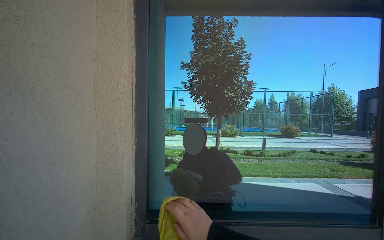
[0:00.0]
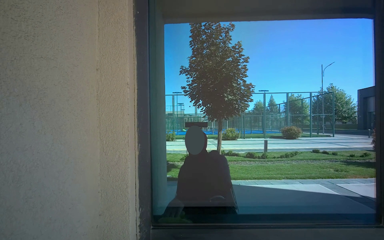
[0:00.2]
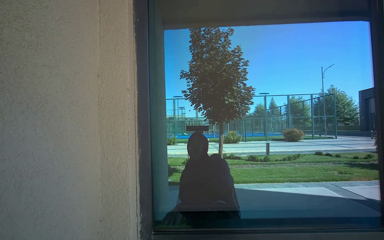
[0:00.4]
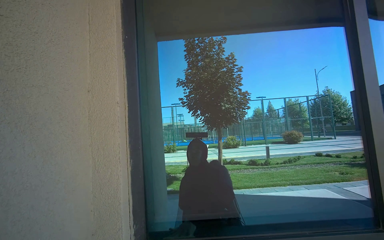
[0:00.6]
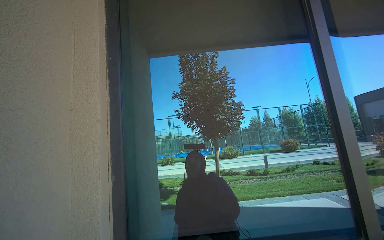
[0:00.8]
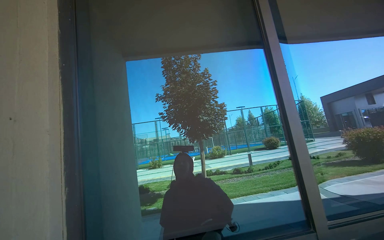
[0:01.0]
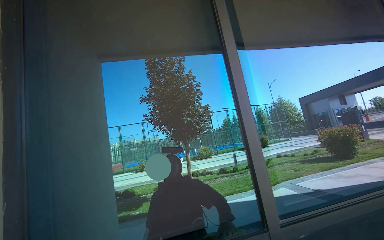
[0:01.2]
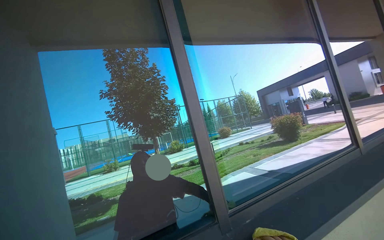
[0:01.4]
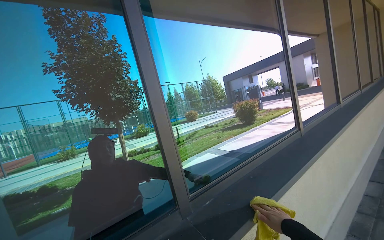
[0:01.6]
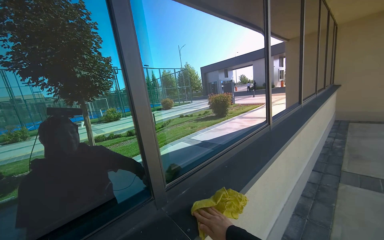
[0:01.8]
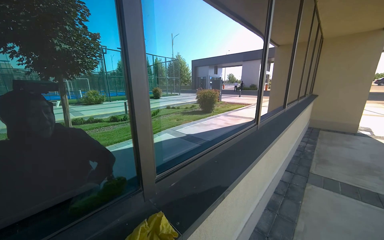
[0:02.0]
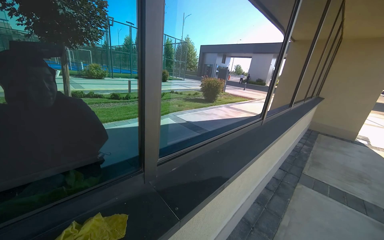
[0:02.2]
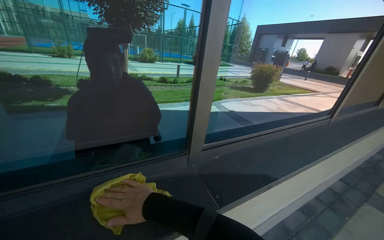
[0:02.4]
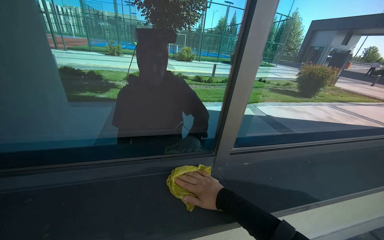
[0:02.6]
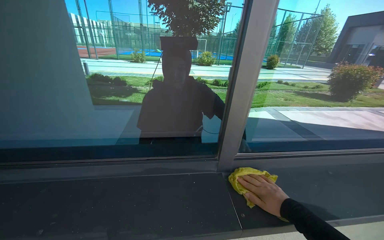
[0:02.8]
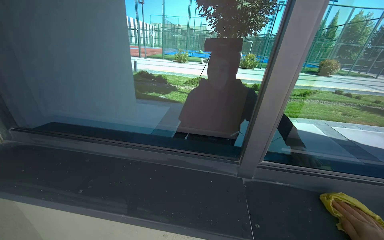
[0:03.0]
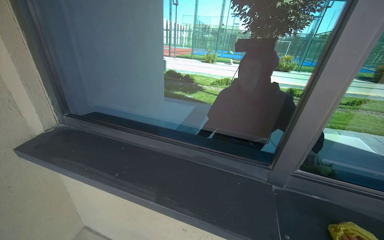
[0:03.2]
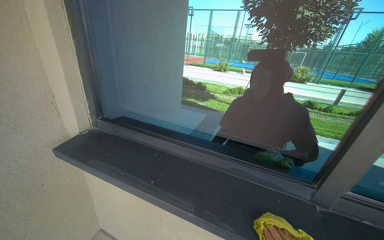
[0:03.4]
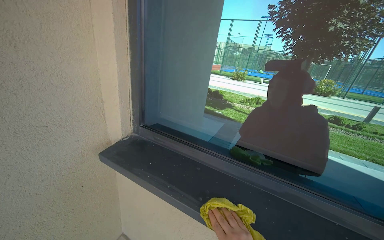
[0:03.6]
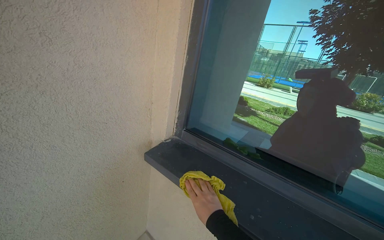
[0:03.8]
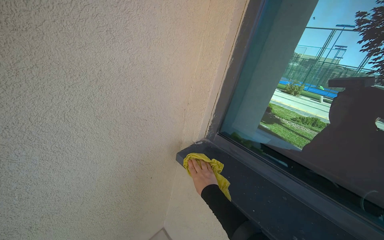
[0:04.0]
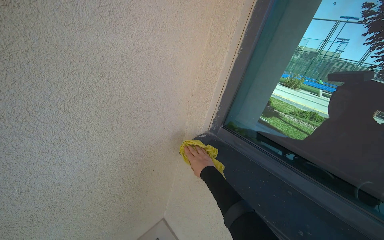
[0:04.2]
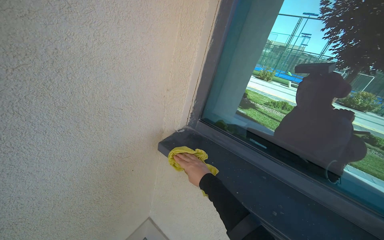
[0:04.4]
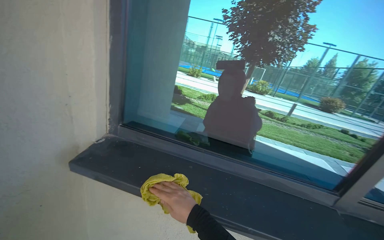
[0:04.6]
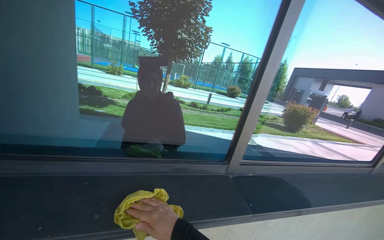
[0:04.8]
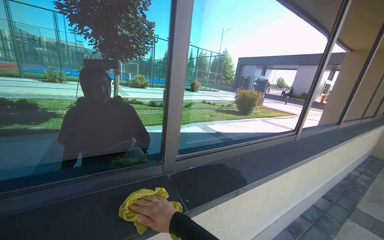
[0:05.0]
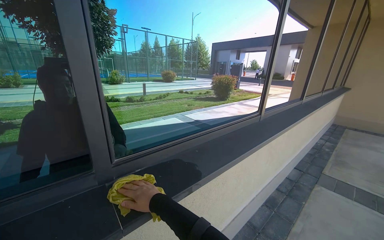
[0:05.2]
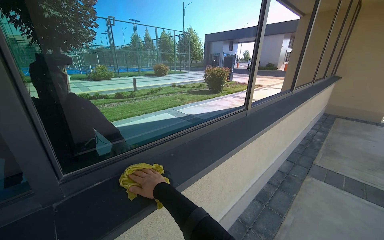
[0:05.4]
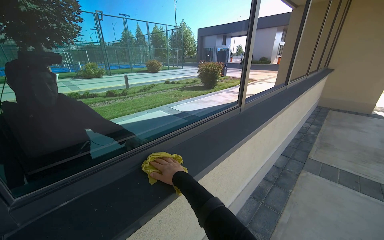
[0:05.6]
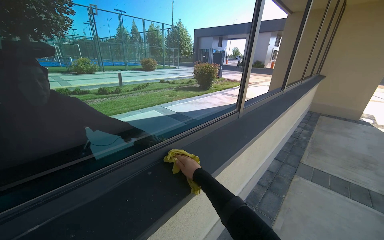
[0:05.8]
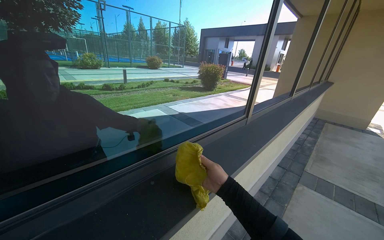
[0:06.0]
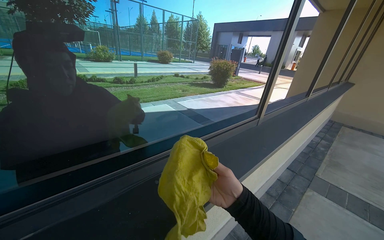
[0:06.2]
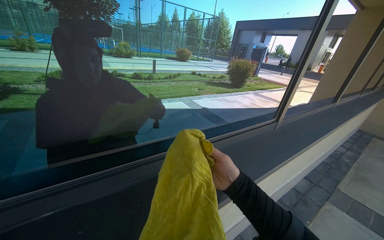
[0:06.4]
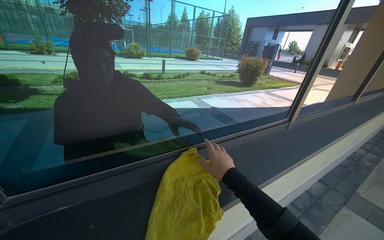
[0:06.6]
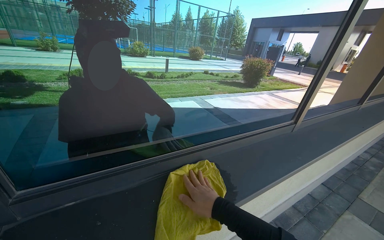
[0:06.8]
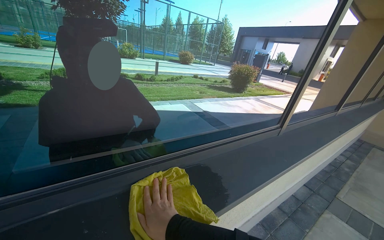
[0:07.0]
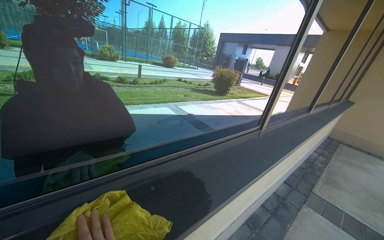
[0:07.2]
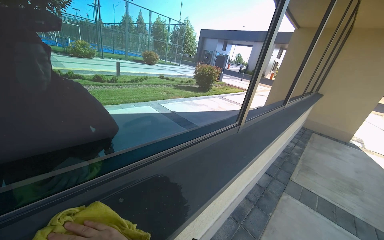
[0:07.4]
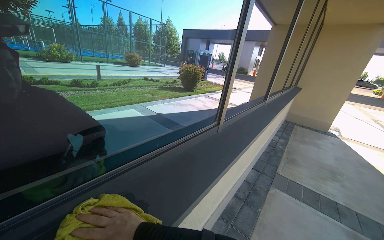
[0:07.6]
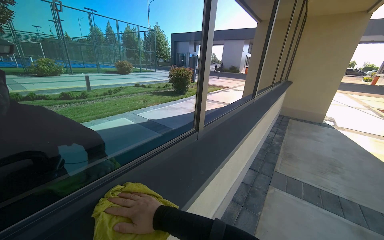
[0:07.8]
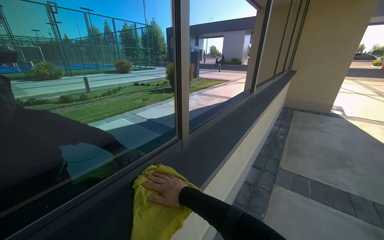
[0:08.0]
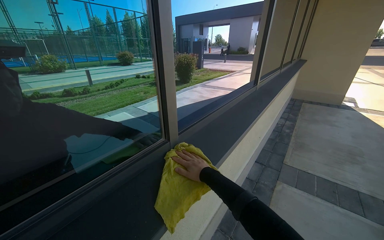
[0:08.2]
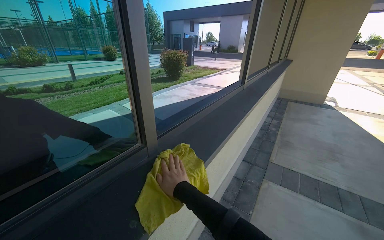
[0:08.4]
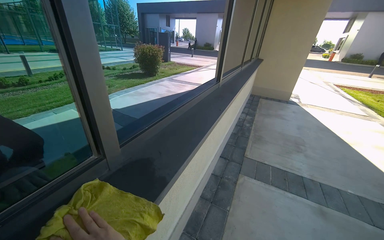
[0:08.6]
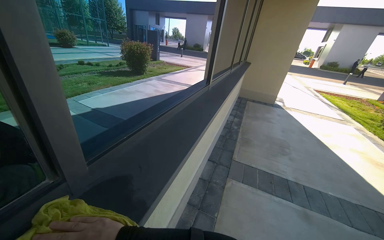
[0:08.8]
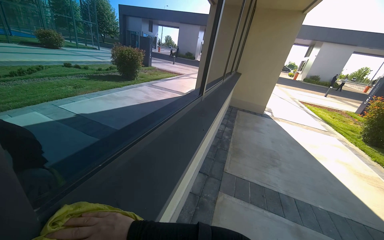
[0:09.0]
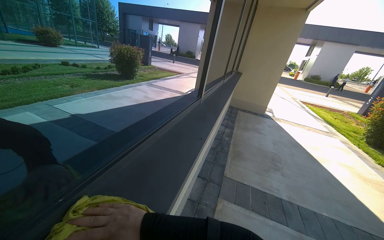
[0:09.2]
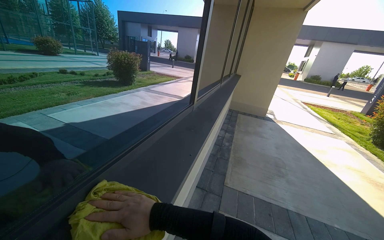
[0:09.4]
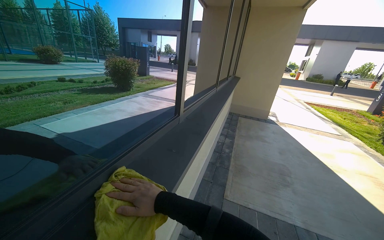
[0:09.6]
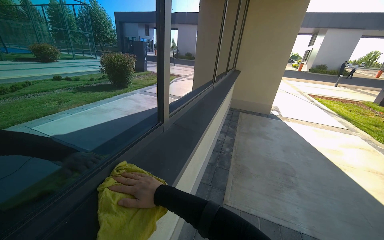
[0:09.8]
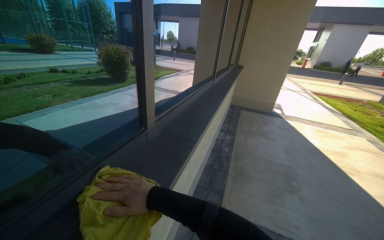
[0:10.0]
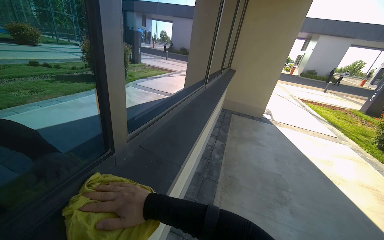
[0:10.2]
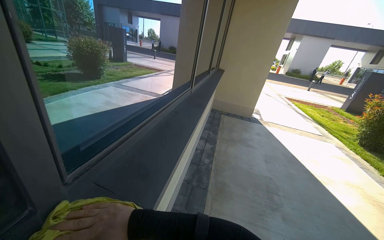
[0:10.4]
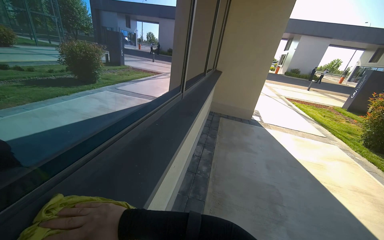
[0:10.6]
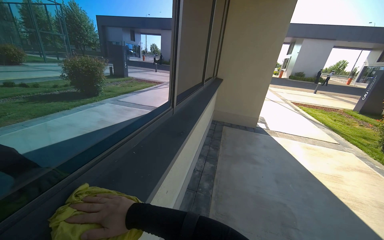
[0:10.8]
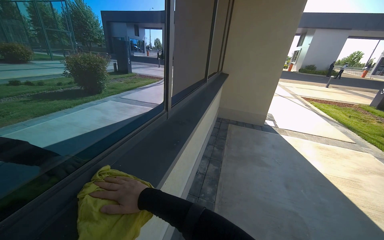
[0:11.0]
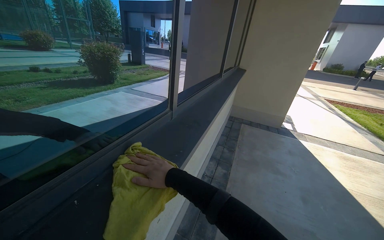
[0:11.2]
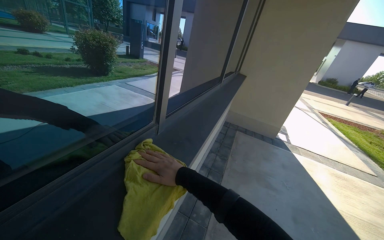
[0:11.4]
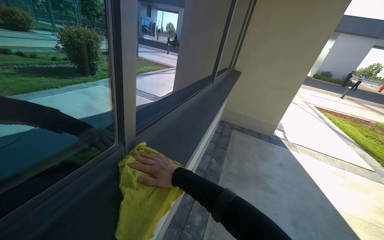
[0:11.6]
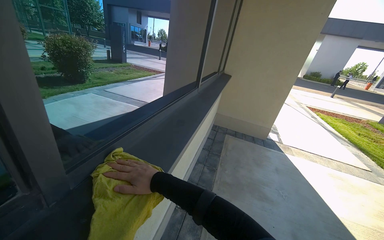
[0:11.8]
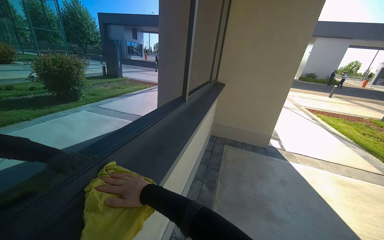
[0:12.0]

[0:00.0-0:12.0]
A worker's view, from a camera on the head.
Job: wiping surfaces.
The whole recording: Wiping window frame. The worker wipes the inside of the opened window frames with a yellow cloth.
0:00.0 to 0:01.6: The wearer moves roughly 50 cm. The wearer looks about 35 degrees further to the right.
0:01.6 to 0:03.0: The head turns to the left by some 50 degrees. The view tips downward by roughly 15 degrees.
0:03.0 to 0:04.4: The camera is carried to the left, some 50 cm. The head turns to the left by roughly 30 degrees.
0:04.4 to 0:06.0: The camera travels some 90 cm. The wearer looks some 80 degrees further to the right.
0:07.6 to 0:09.0: The camera is carried about 70 cm. The view pans to the right by roughly 20 degrees.
0:09.0 to 0:10.4: The head travels some 1 m.
0:10.4 to 0:12.0: The camera is carried about 1.5 m.

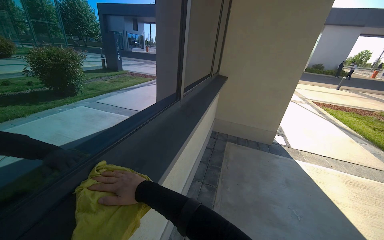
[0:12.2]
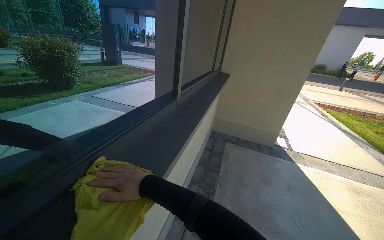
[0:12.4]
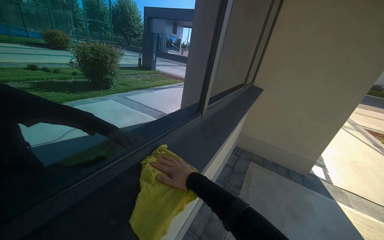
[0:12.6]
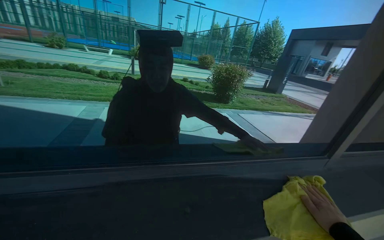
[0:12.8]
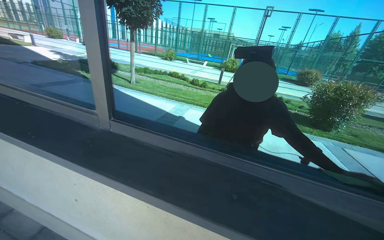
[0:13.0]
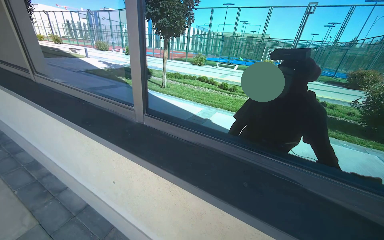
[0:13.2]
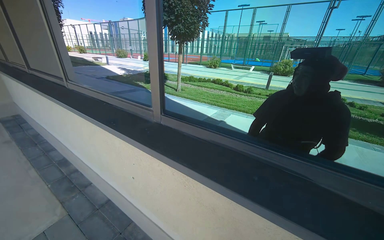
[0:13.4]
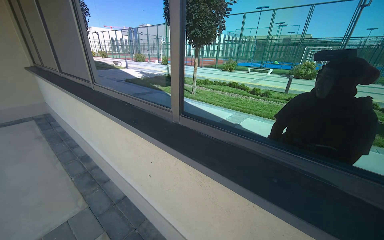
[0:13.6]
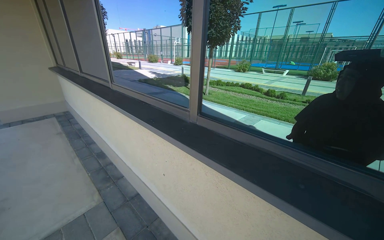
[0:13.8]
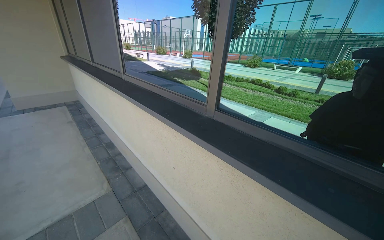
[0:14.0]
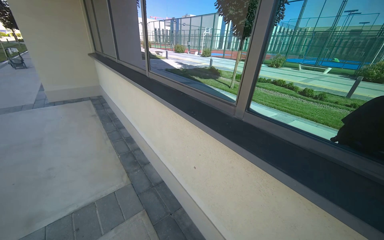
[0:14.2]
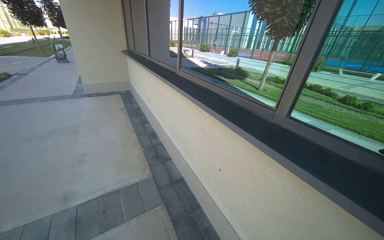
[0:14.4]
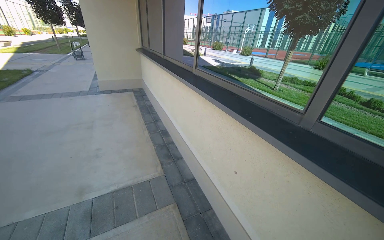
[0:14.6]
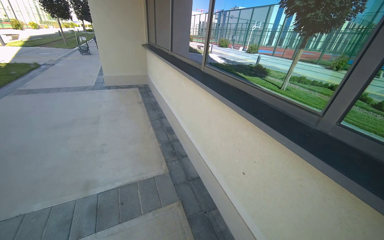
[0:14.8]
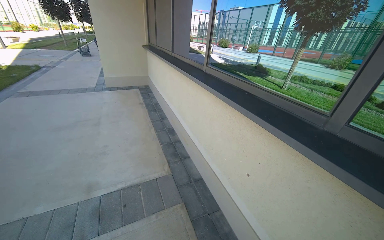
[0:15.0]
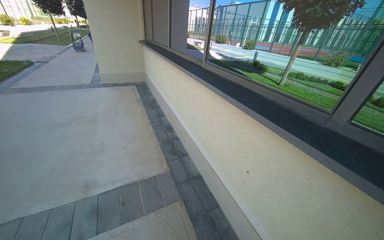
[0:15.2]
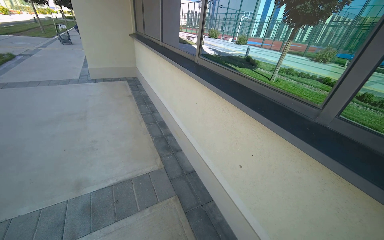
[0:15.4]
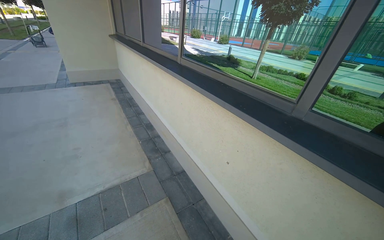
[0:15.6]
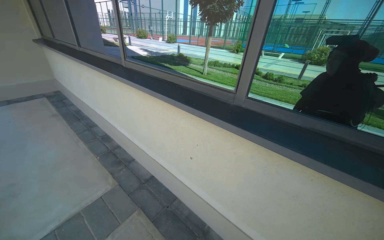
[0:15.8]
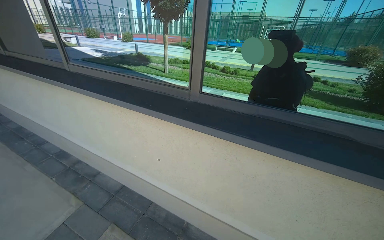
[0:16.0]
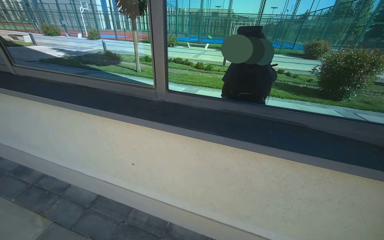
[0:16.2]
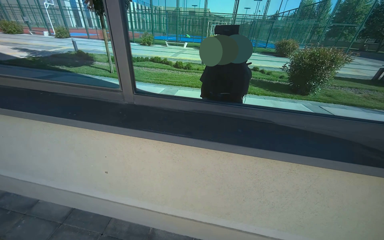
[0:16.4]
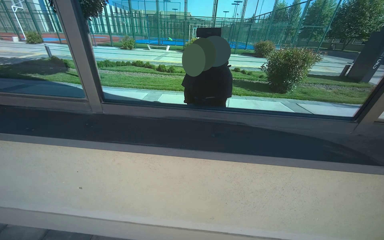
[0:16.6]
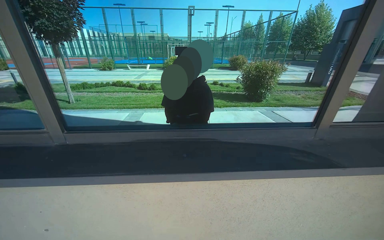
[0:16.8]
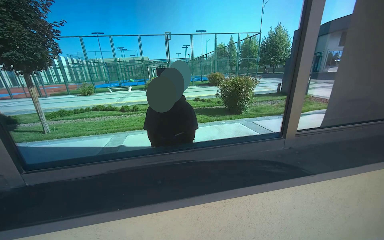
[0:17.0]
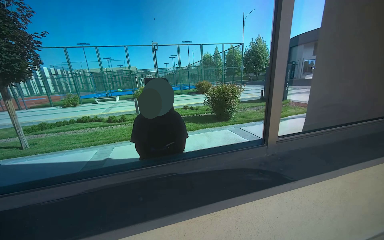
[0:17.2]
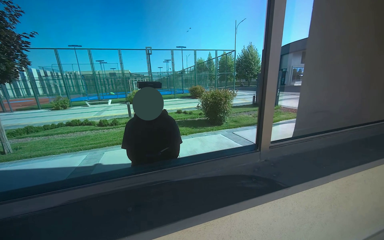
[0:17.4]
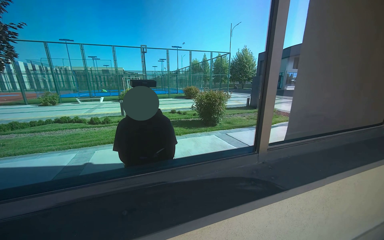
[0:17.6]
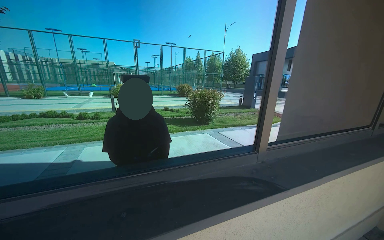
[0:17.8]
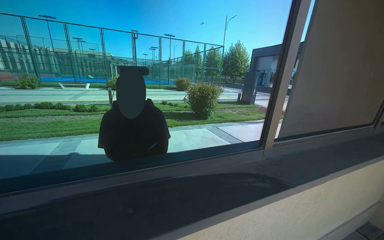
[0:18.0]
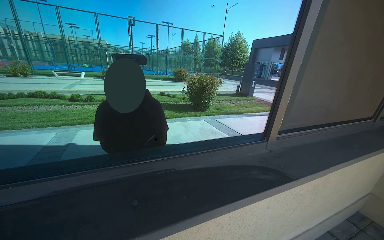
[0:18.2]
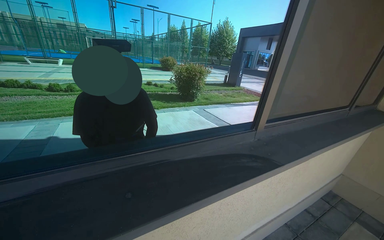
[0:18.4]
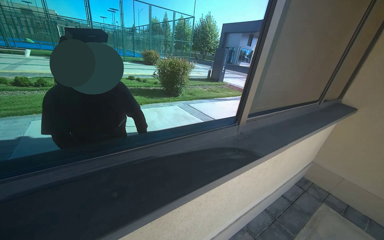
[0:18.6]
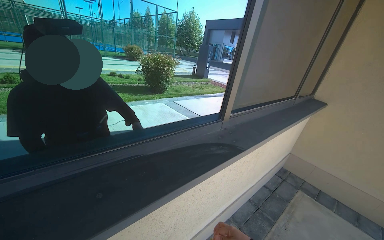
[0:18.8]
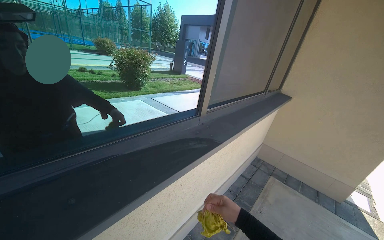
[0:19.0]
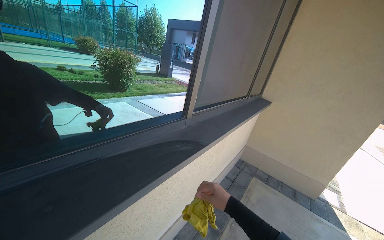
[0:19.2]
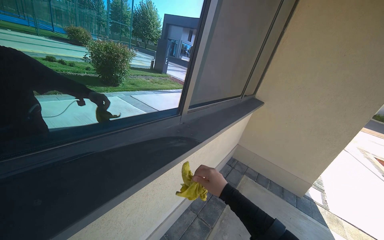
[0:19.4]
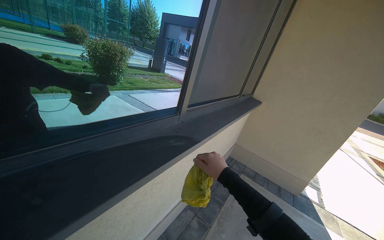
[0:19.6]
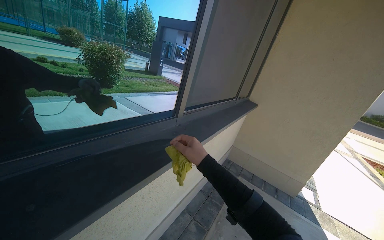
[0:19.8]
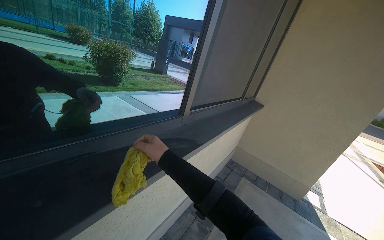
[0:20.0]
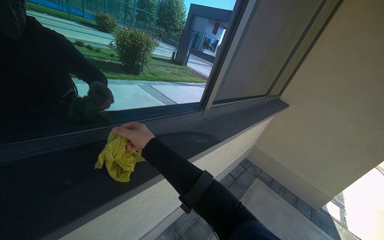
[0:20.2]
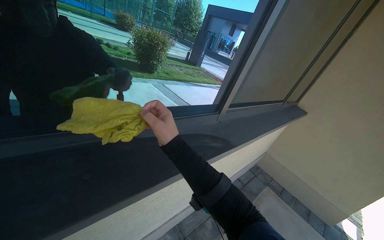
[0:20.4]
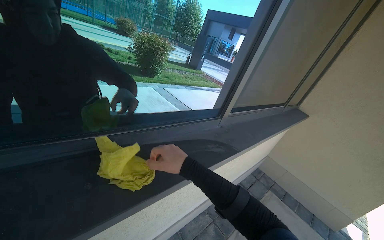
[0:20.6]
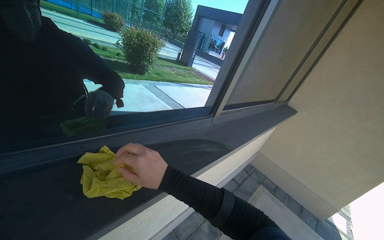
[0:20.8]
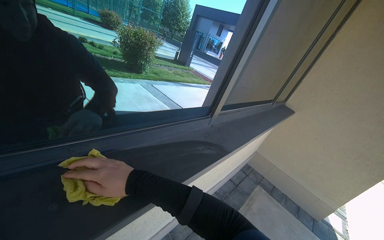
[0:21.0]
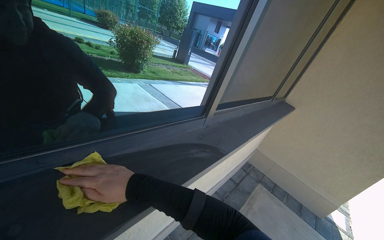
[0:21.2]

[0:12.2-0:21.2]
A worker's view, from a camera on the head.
Job: wiping surfaces.
The whole recording: Wiping window frame. The worker wipes the inside of the opened window frames with a yellow cloth.
0:12.2 to 0:13.8: The wearer's head swings some 115 degrees to the left. The view tips upward by approximately 15 degrees.
0:13.8 to 0:15.2: The wearer looks approximately 25 degrees further to the left.
0:15.2 to 0:16.6: The wearer looks some 60 degrees further to the right.
0:16.6 to 0:18.2: The view swings approximately 25 degrees to the right.
0:18.2 to 0:19.8: The camera is aimed approximately 35 degrees further to the right.
0:19.8 to 0:21.2: The right hand moves to the left, some 30 cm.
